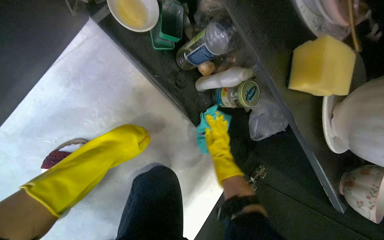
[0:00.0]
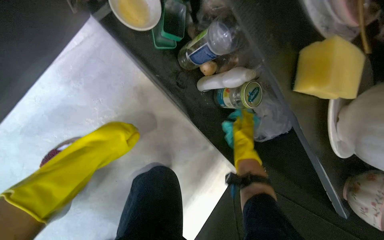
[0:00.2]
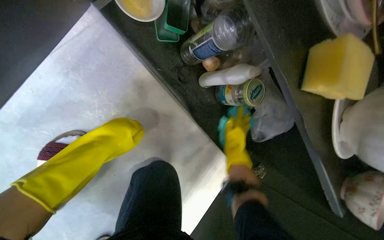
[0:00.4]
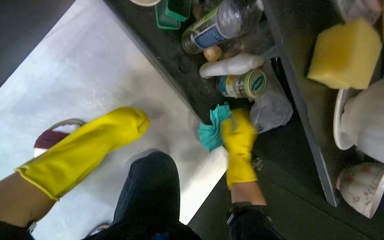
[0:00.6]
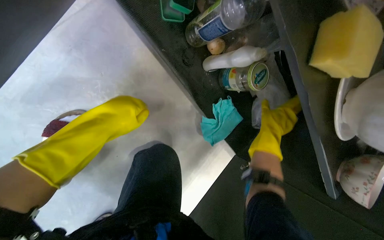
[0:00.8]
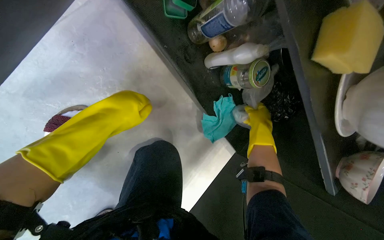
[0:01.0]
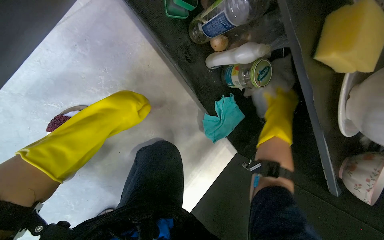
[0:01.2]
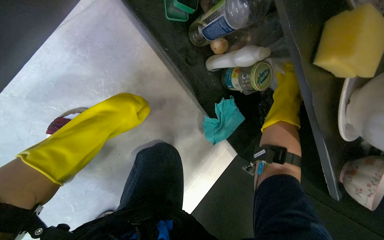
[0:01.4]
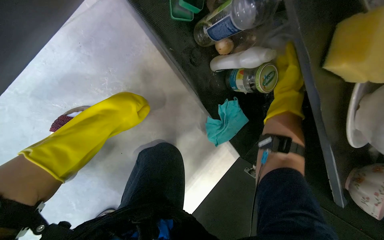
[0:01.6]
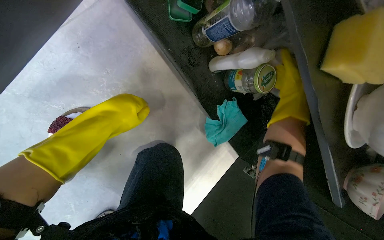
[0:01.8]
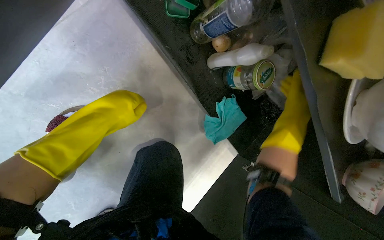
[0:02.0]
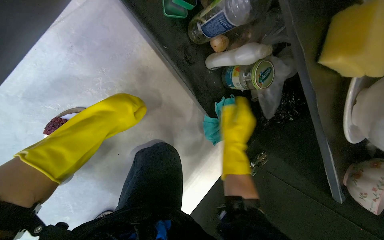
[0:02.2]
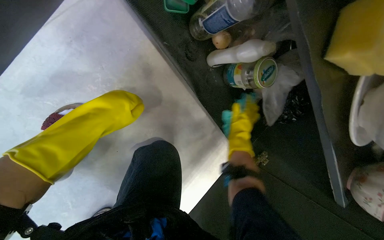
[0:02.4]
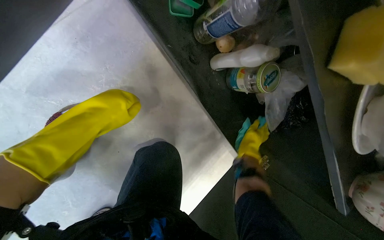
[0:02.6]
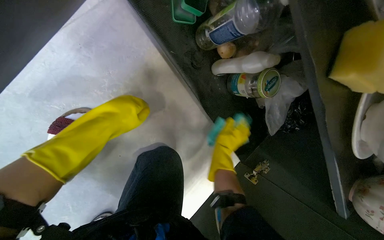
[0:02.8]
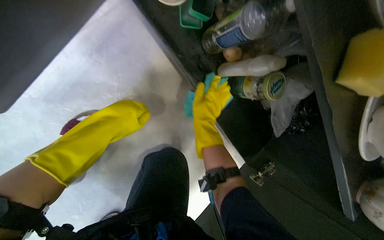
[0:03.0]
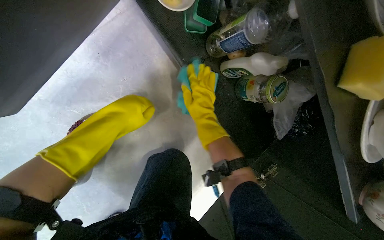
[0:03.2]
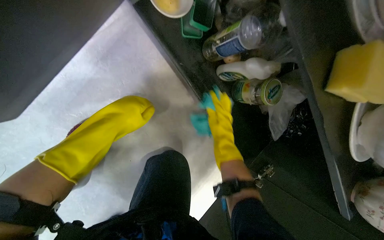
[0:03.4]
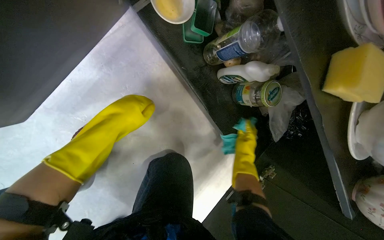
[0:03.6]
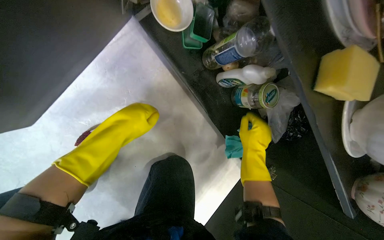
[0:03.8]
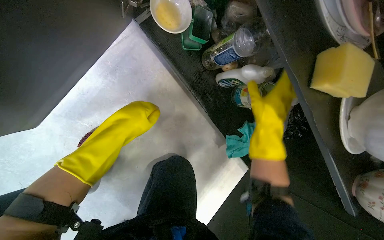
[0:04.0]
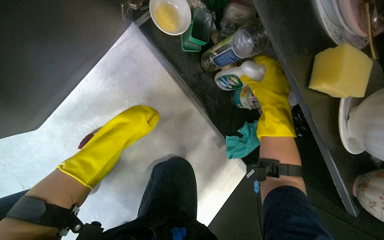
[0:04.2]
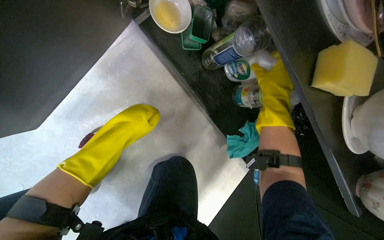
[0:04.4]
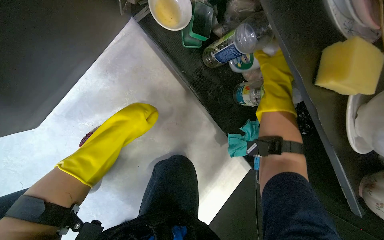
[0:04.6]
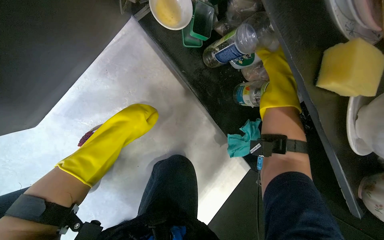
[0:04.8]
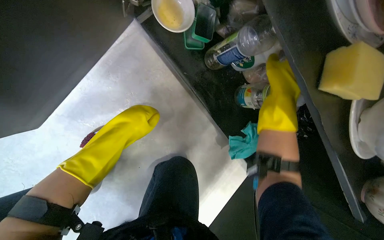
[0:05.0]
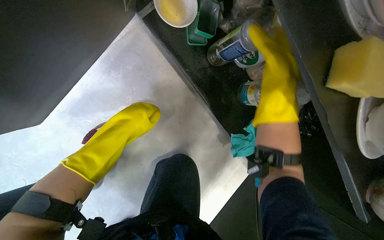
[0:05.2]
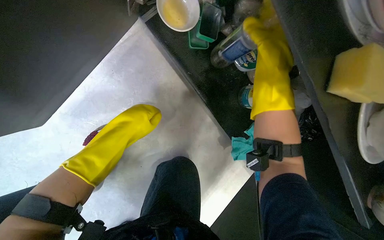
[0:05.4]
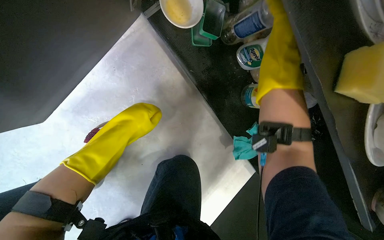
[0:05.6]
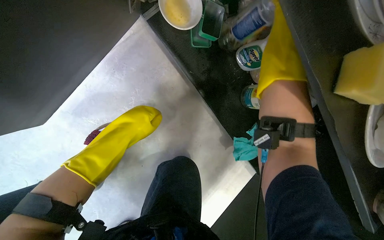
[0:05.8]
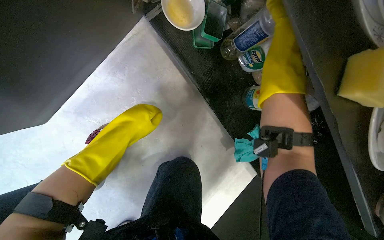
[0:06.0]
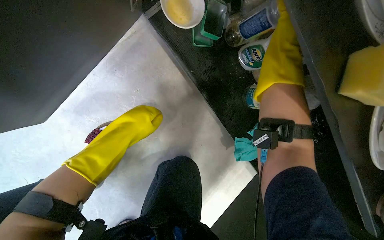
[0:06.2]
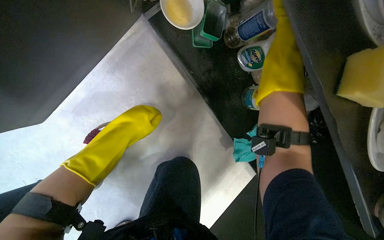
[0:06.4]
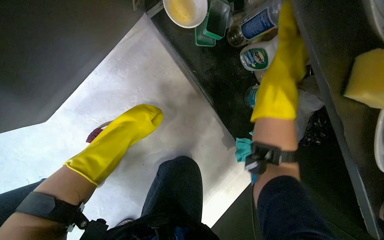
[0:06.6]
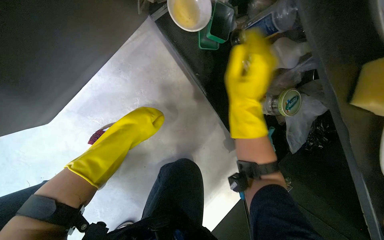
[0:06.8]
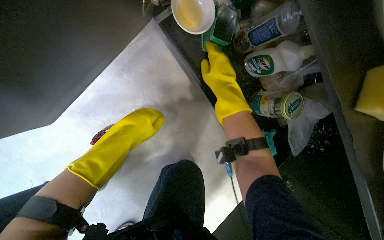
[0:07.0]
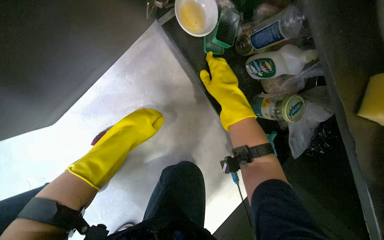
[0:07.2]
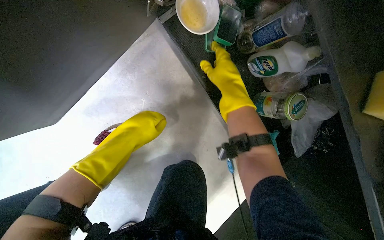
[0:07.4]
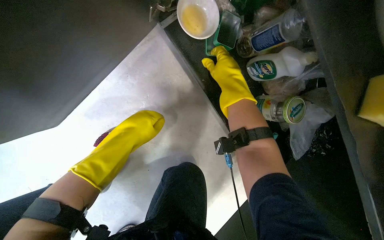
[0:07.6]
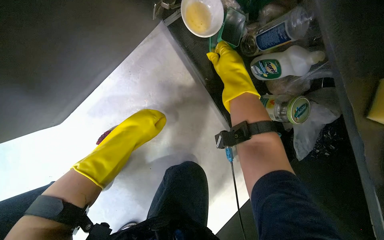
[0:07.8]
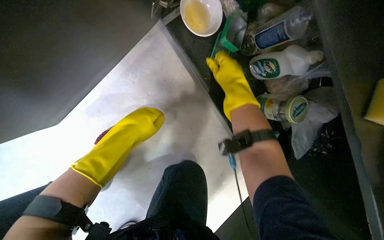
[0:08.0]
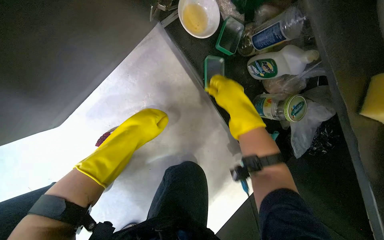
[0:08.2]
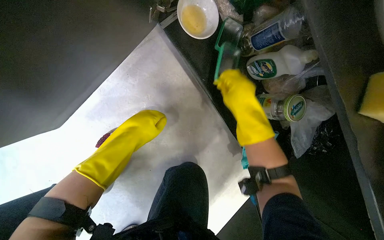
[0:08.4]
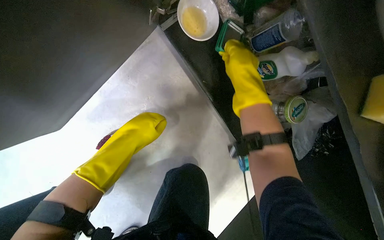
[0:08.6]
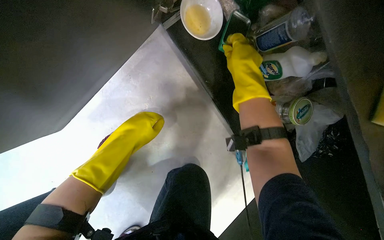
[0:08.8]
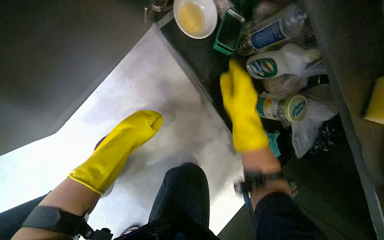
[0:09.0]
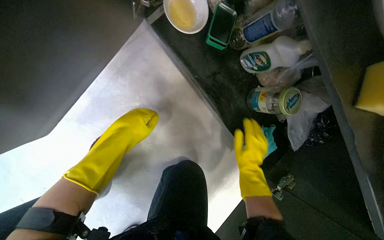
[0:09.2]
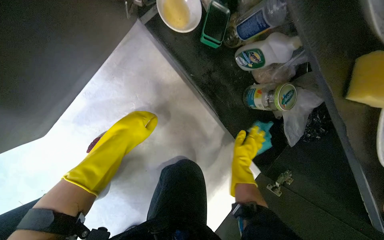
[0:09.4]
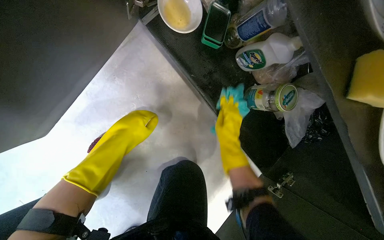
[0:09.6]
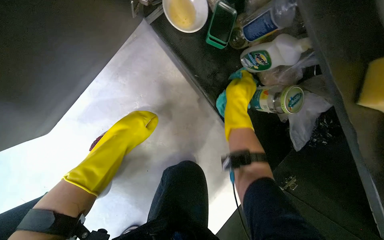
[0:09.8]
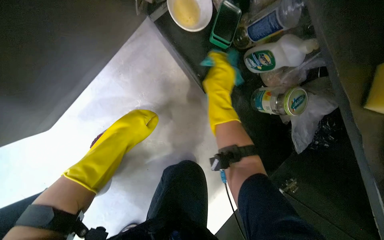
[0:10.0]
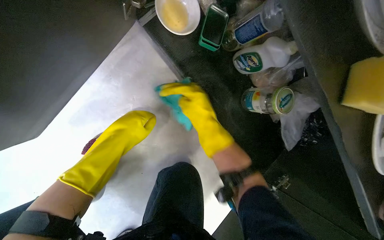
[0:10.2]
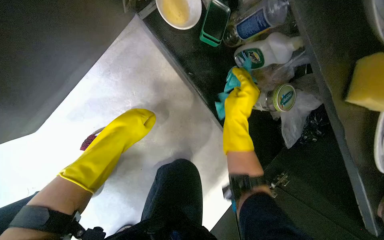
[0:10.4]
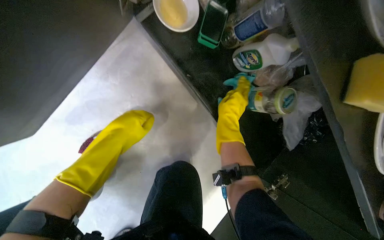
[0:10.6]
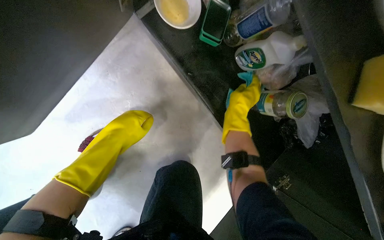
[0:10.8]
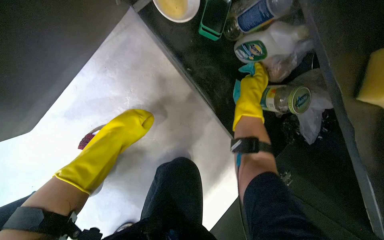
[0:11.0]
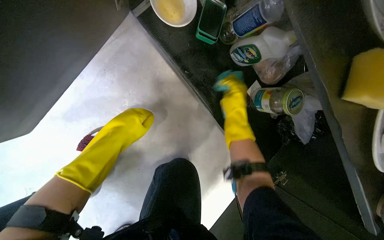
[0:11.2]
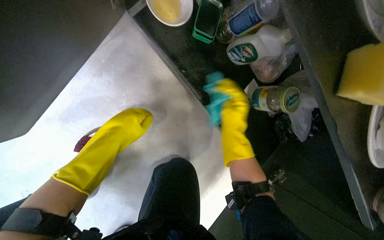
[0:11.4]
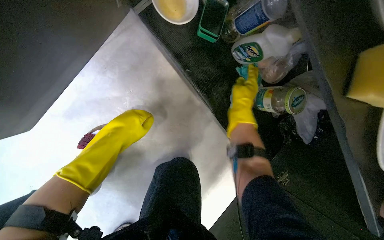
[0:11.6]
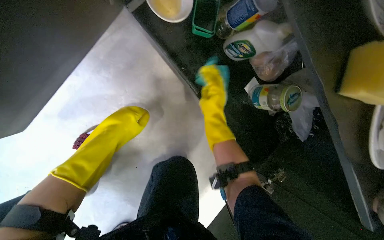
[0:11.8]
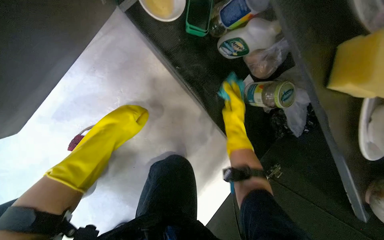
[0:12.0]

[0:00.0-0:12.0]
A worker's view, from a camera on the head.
Job: cleaning kitchen.
The whole recording: Cleaning kitchen cabinet interior. The worker cleans the interior of a kitchen cabinet with a green cloth.
0:00.0 to 0:01.6: The right hand heads to the right and up the picture, covering some 20 cm.
0:01.6 to 0:03.0: The right hand moves left and right over some 25 cm, changing direction 2 times.
0:03.0 to 0:04.4: The right hand shifts some 20 cm to the right and up the picture.
0:04.4 to 0:06.0: The right hand heads nearer to the camera and to the left, covering about 15 cm.
0:06.0 to 0:07.6: The right hand travels farther from the camera and to the left by approximately 15 cm.
0:07.6 to 0:09.0: The right hand goes up and down the picture, some 10 cm each way, reversing 2 times.
0:09.0 to 0:10.4: The right hand swings up and down the picture, roughly 20 cm each way, with 2 reversals.
0:10.4 to 0:12.0: The right hand shifts roughly 15 cm farther from the camera.

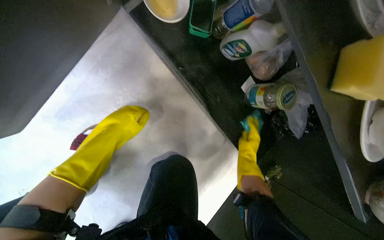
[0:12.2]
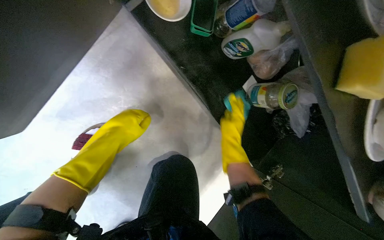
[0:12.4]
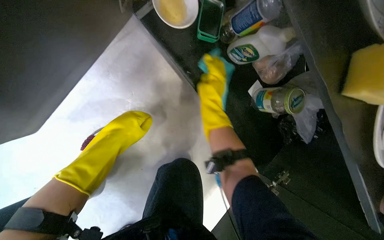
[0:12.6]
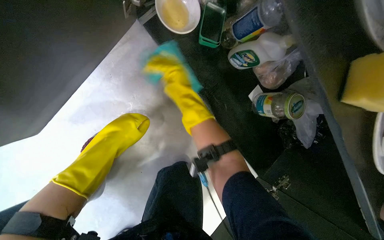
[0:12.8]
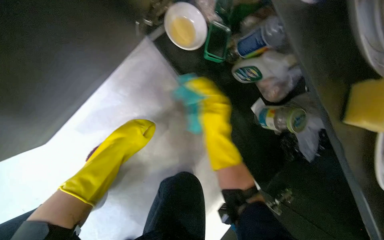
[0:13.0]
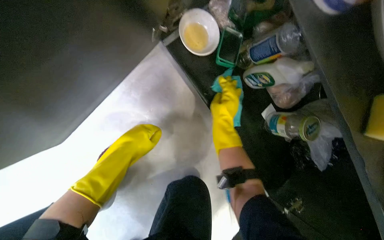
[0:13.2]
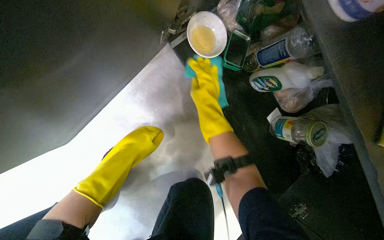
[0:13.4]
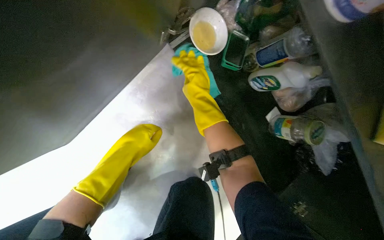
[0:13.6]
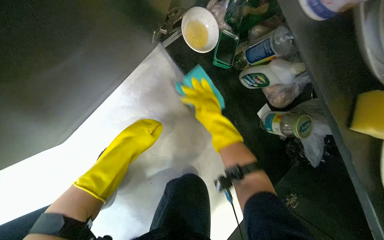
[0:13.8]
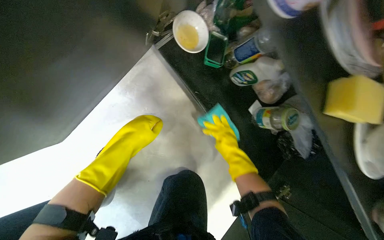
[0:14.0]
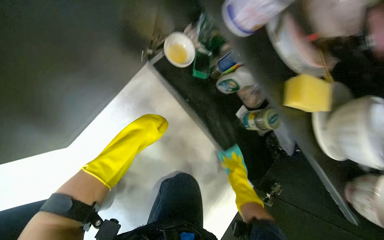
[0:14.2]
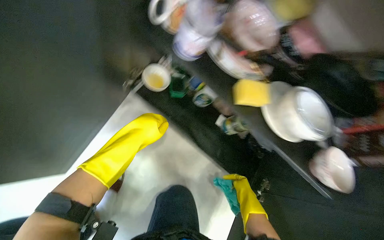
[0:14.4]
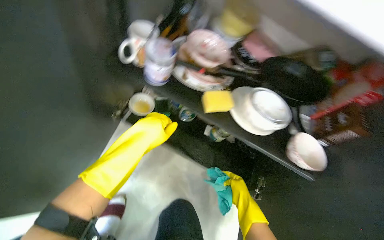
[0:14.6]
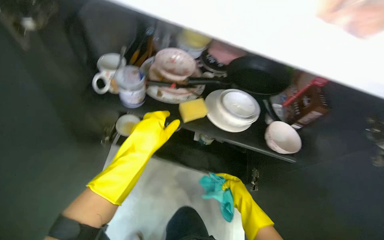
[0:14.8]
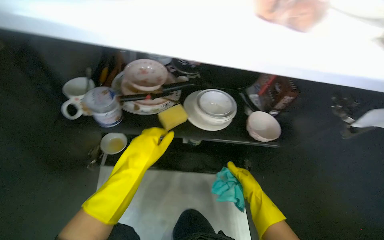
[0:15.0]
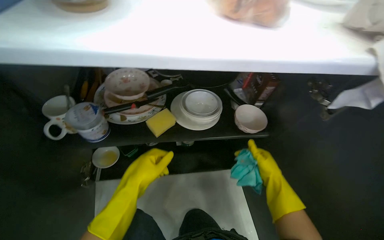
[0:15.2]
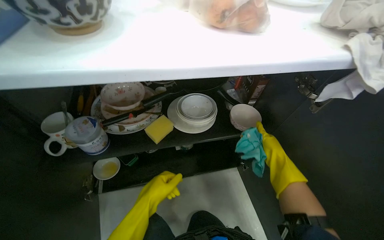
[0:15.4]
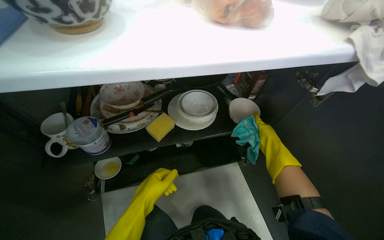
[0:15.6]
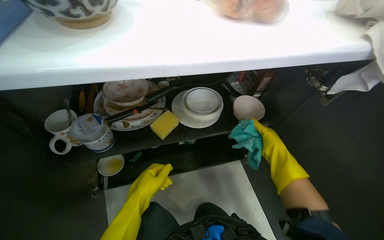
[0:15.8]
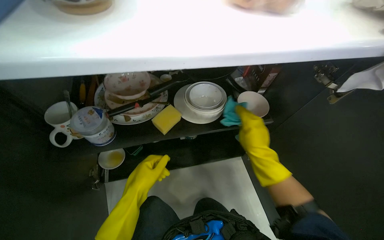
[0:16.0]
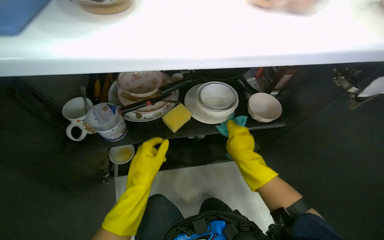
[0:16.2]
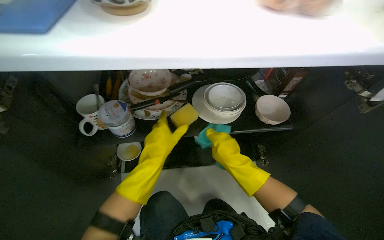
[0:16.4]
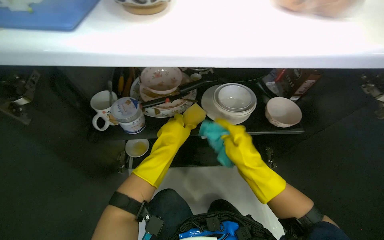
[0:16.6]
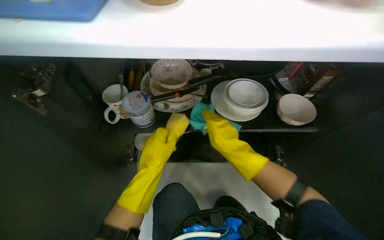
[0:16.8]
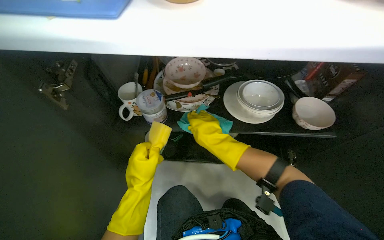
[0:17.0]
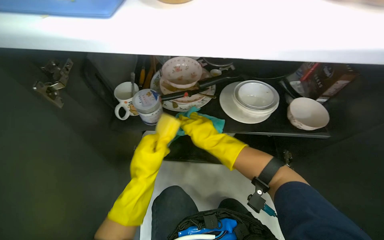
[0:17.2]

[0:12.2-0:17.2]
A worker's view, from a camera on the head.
Job: cleaning kitchen.
The whole recording: Cleaning kitchen cabinet interior. The worker cleans the interior of a kitchen cabinet with a green cloth.
0:12.2 to 0:13.8: The right hand moves up and down the picture over roughly 20 cm, changing direction 3 times.
0:13.8 to 0:15.6: The camera travels some 40 cm. The head turns to the right by about 65 degrees. The camera pitches upward, by roughly 25 degrees.
0:15.6 to 0:17.2: The wearer's head swings roughly 20 degrees to the left. The left hand heads nearer to the camera, covering some 10 cm, while the right hand moves to the left, roughly 35 cm.

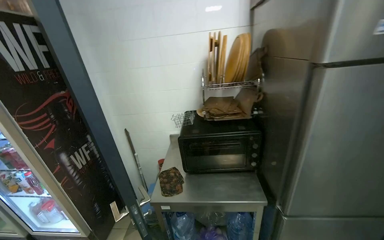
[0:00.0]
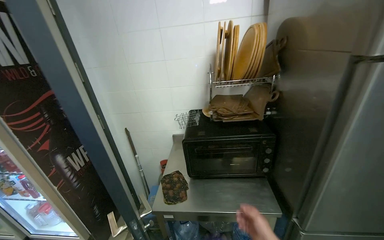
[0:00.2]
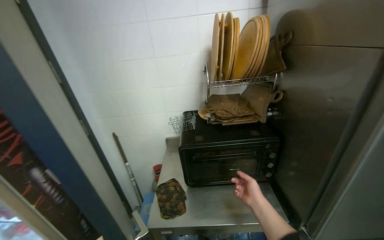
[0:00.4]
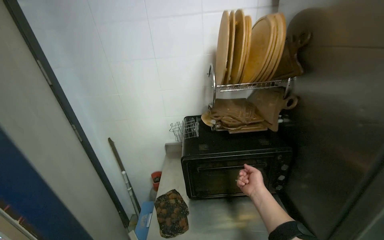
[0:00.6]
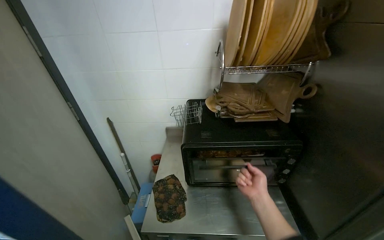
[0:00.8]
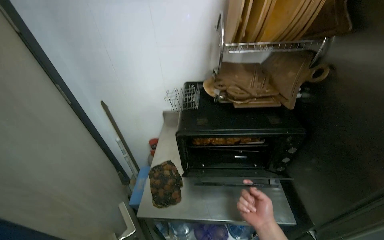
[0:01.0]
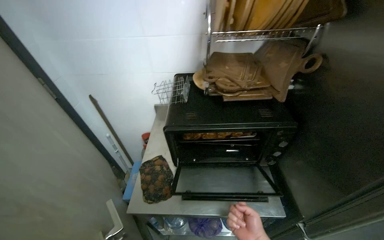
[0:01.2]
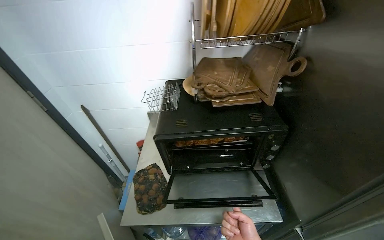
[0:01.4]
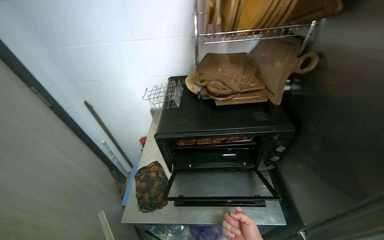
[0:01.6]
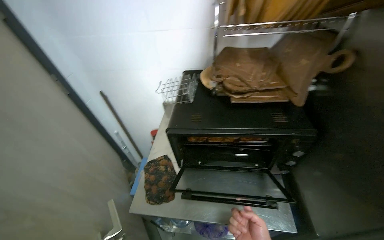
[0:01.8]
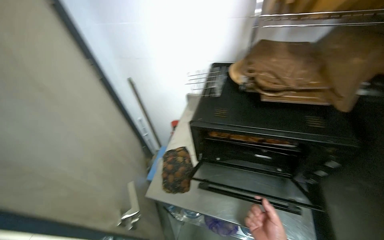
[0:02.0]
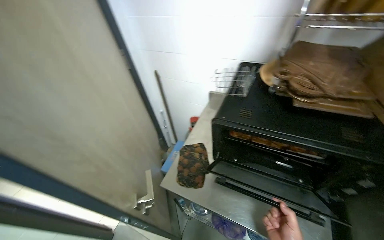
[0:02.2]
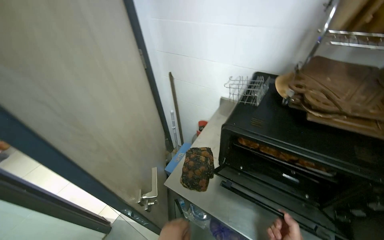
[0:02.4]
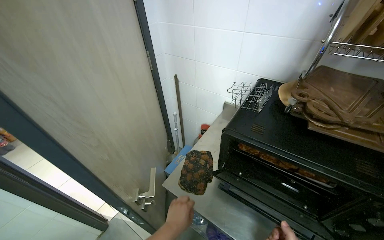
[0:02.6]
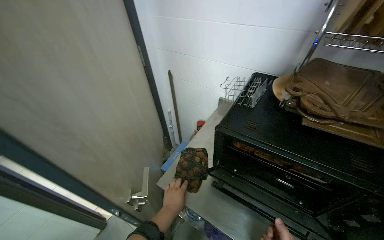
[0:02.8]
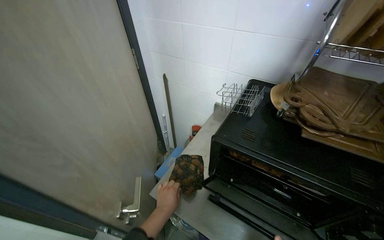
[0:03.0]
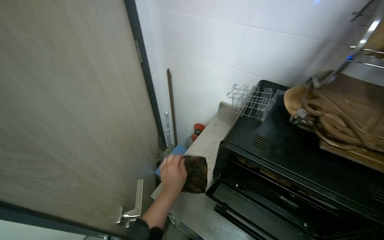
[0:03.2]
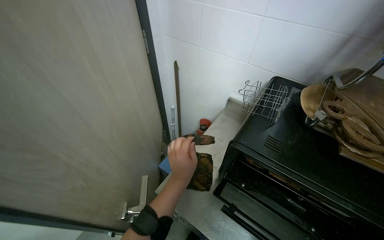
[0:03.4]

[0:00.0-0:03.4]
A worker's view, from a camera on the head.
Job: cooking food.
The whole recording: Checking and adjusting food in oven. The worker opens the oven, pulls out a tray of food, checks it, and places it back inside.
0:00.0 to 0:01.6: The head travels approximately 50 cm. The view tips downward by some 20 degrees.
0:01.6 to 0:03.4: The head turns to the left by roughly 35 degrees.
